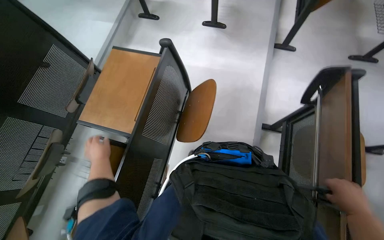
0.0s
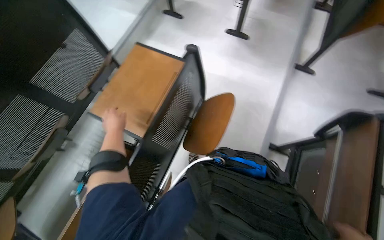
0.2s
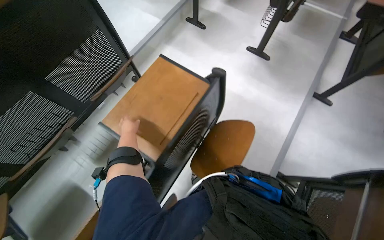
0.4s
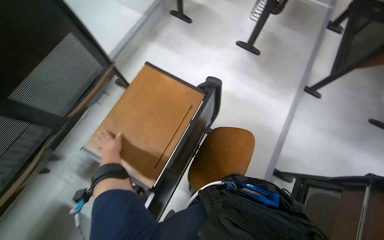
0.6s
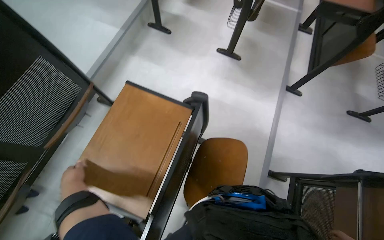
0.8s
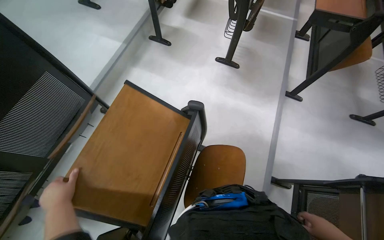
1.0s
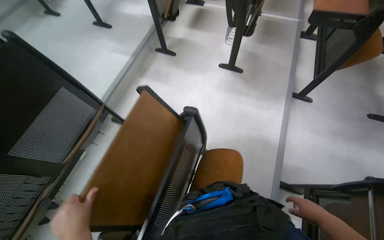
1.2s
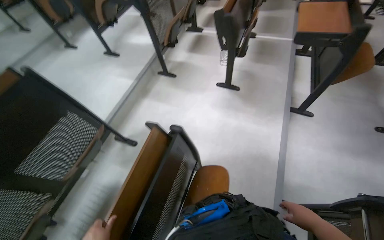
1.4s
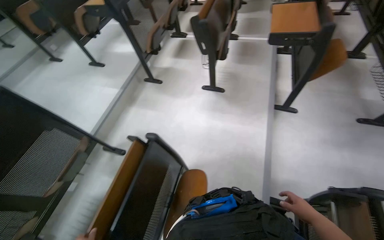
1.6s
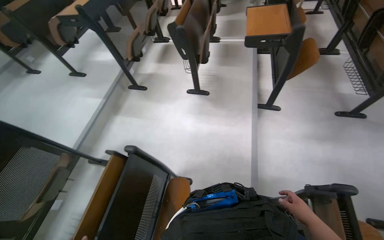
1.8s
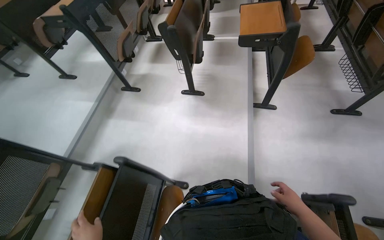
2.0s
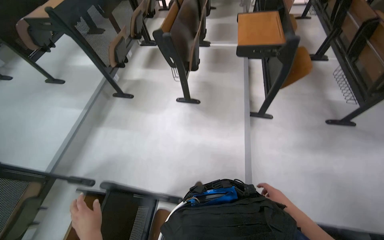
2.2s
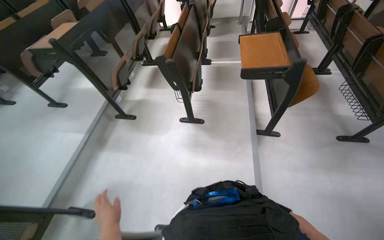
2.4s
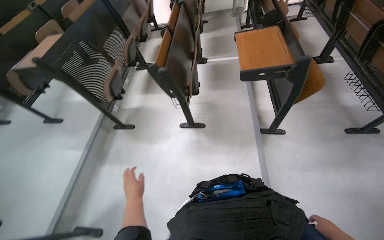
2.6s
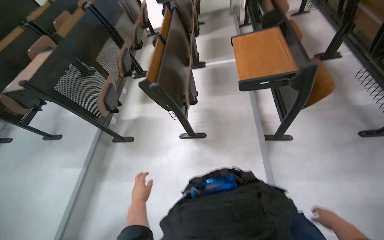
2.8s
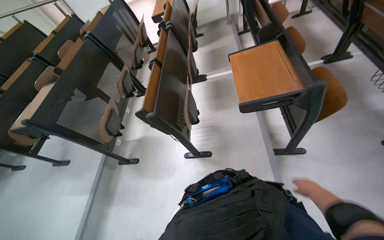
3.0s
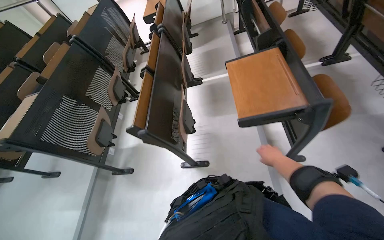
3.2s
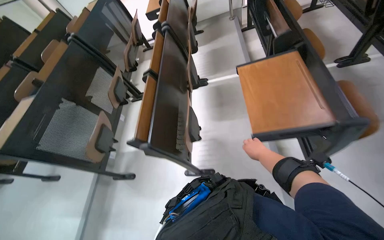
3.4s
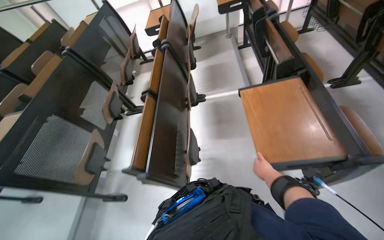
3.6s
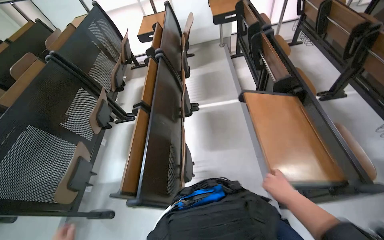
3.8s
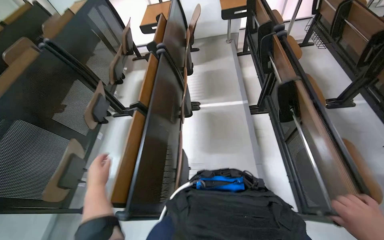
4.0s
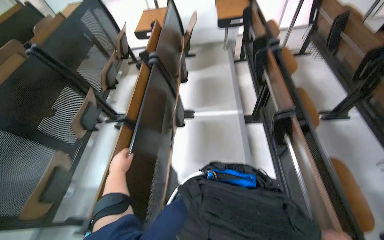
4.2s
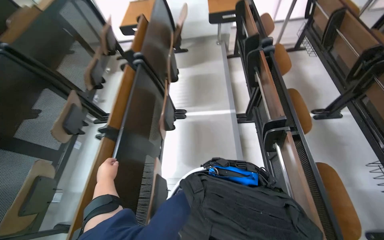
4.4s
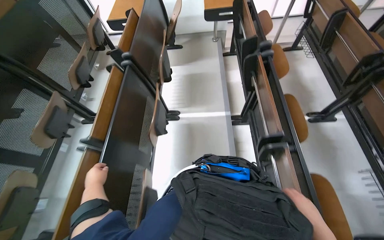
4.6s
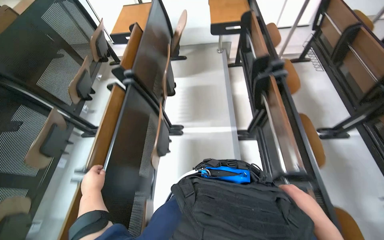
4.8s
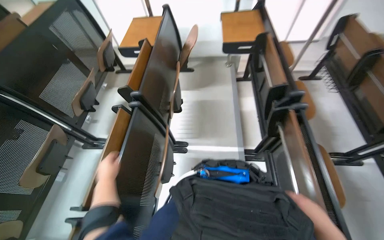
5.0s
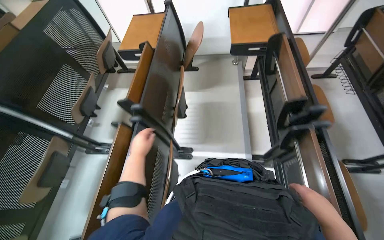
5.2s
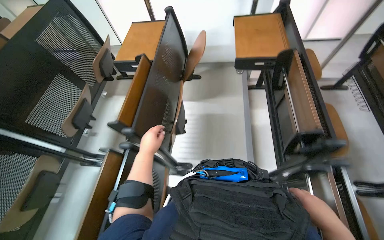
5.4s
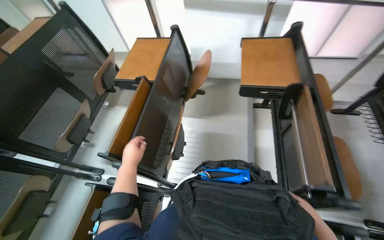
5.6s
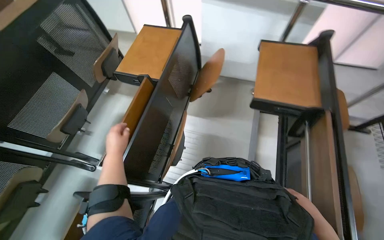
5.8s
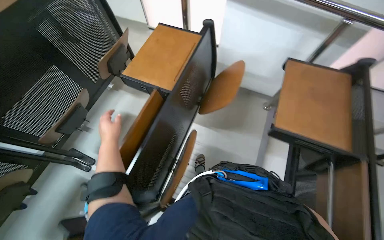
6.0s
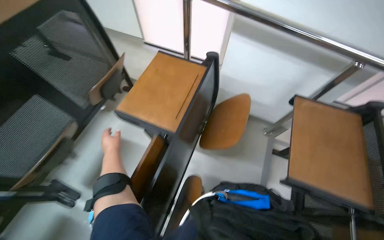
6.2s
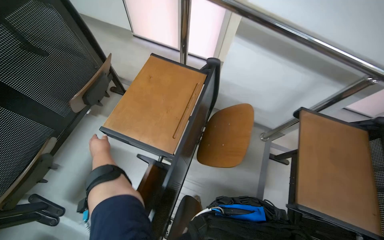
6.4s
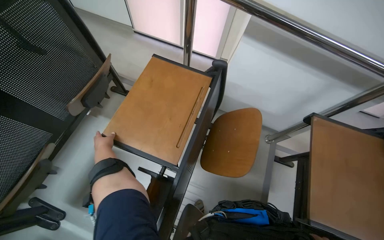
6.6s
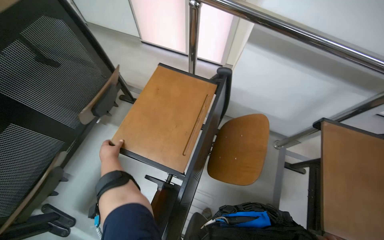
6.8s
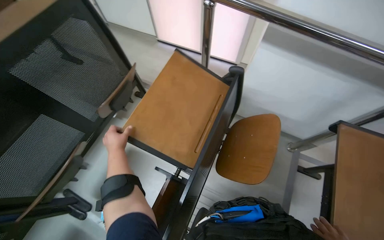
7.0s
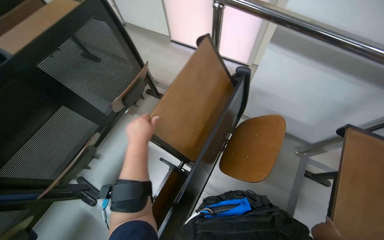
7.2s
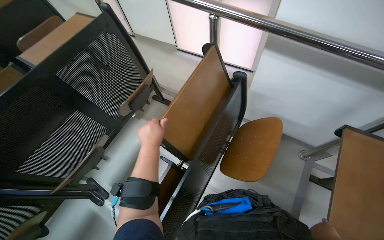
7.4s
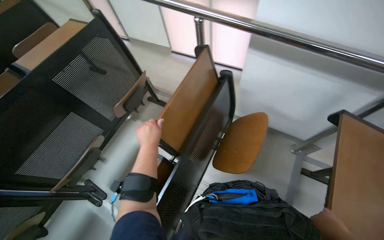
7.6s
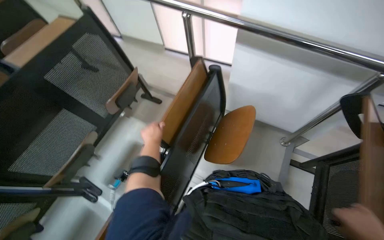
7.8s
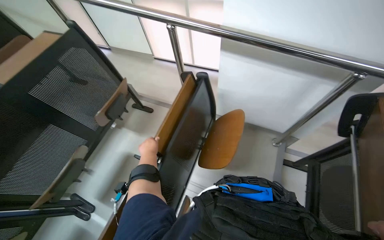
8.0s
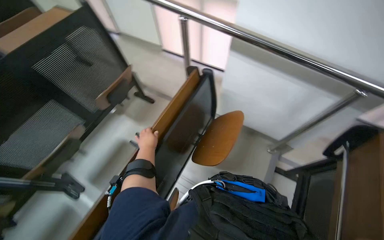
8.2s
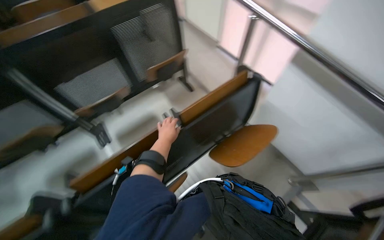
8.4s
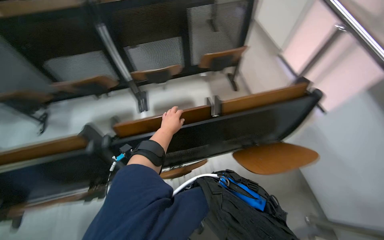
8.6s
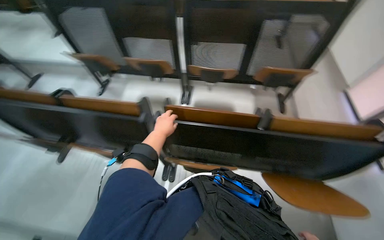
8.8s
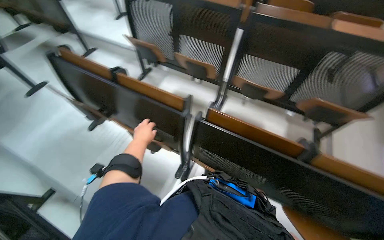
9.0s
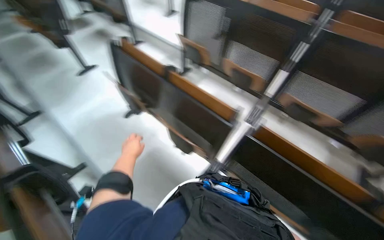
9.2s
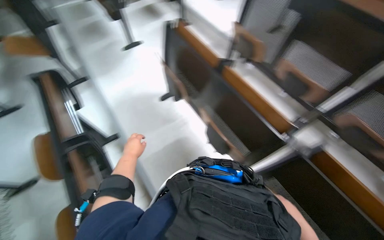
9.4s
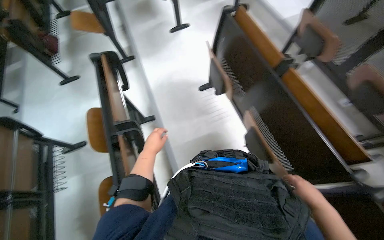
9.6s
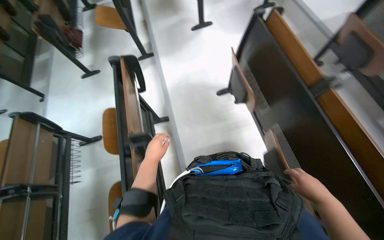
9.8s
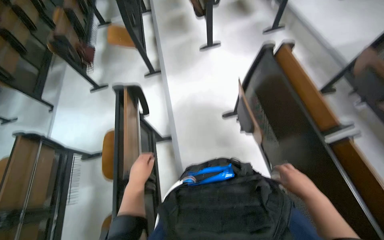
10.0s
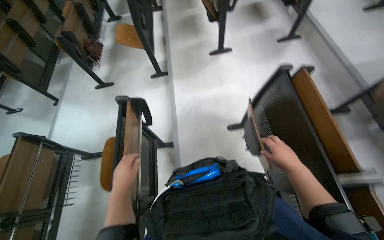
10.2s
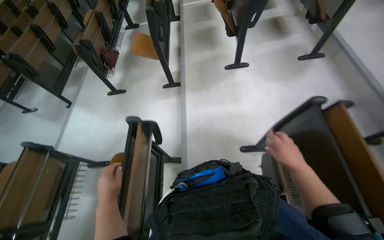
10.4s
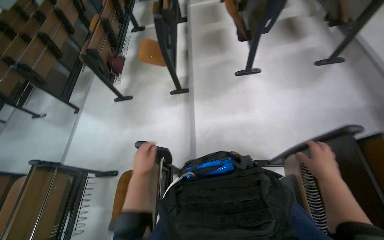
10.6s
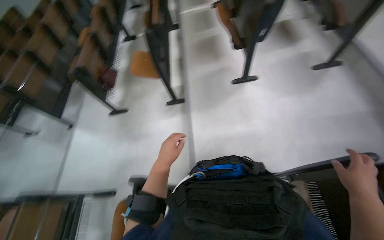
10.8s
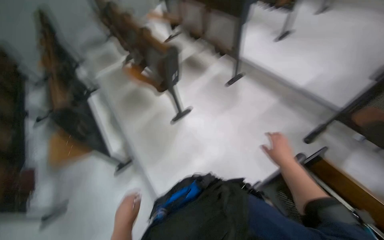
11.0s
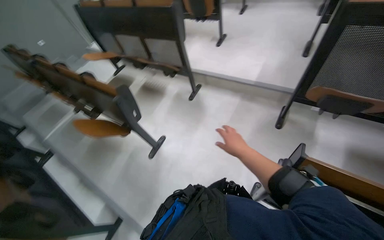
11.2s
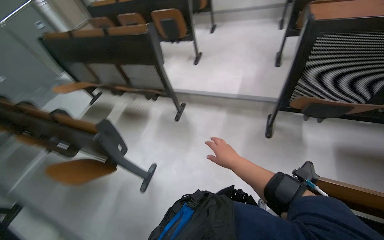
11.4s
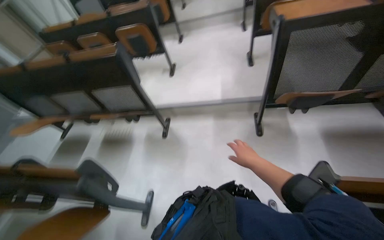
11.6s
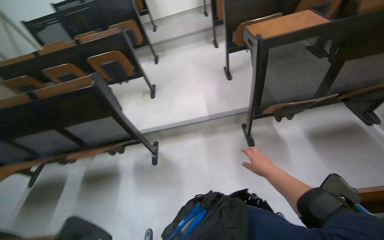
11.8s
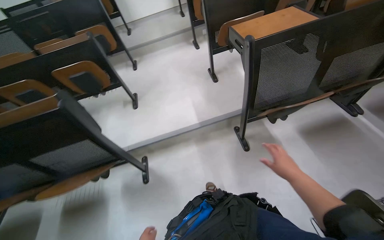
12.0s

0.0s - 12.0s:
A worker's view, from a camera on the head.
Job: organizing items.
The whole recording: Folding down classroom desks. The worker walks through the classroom and folds down the desks.
0.0s - 1.6s: The view tilts approximately 15 degrees upward.
1.6s - 3.0s: The camera is carried approximately 80 cm.
3.0s - 4.4s: The wearer moves about 80 cm.
4.4s - 6.0s: The camera is carried about 1 m.
7.6s - 9.0s: The wearer's head swings some 90 degrees to the left.
9.0s - 10.4s: The camera is carried approximately 90 cm. The head turns to the left by roughly 65 degrees.
10.4s - 12.0s: The camera is carried roughly 1 m. The head turns to the right by roughly 100 degrees. The camera pitches upward, by some 30 degrees.

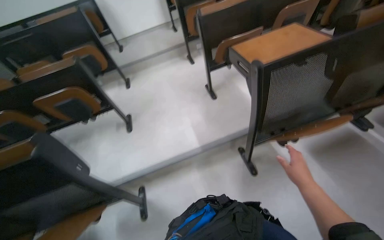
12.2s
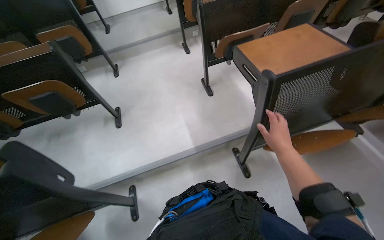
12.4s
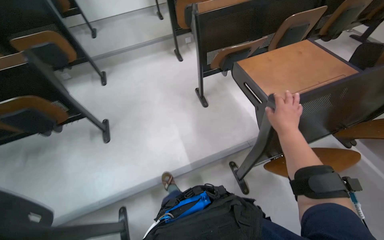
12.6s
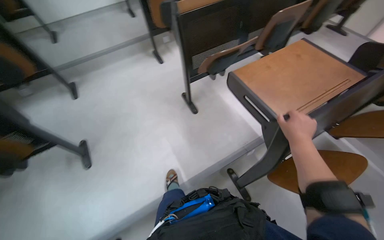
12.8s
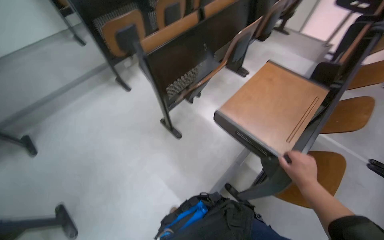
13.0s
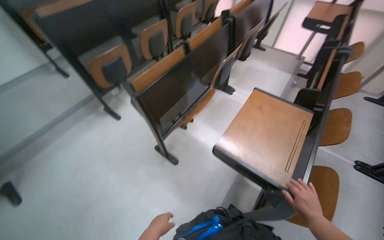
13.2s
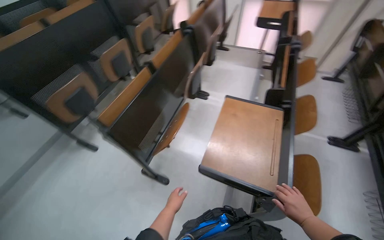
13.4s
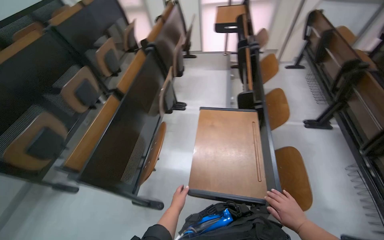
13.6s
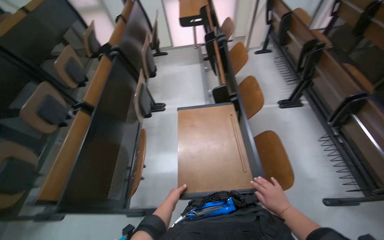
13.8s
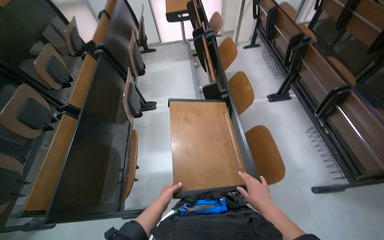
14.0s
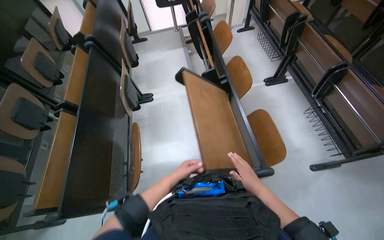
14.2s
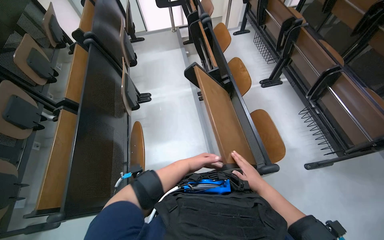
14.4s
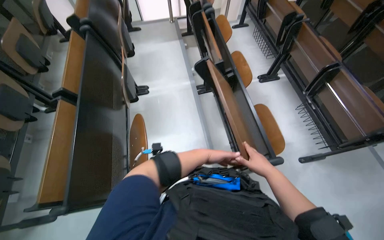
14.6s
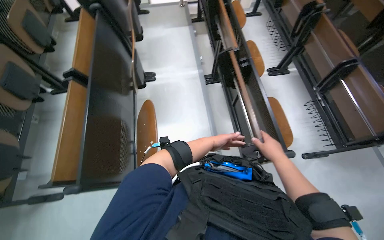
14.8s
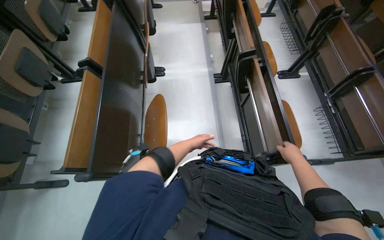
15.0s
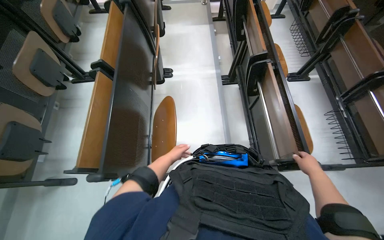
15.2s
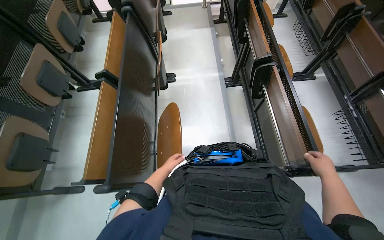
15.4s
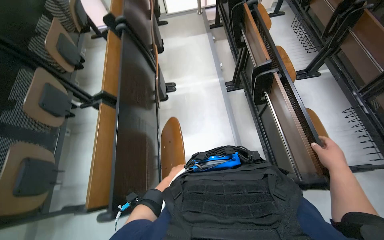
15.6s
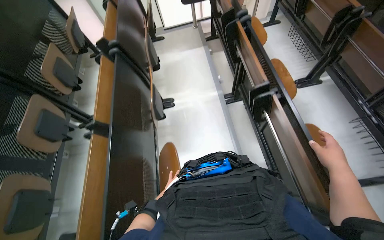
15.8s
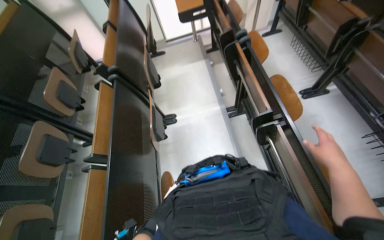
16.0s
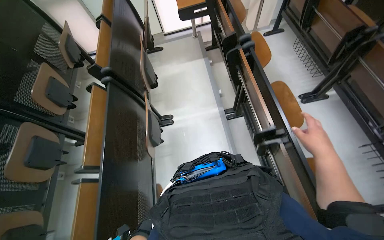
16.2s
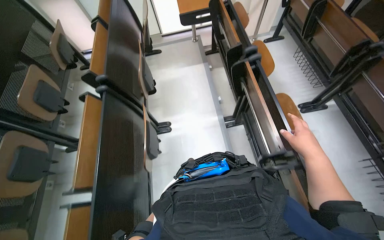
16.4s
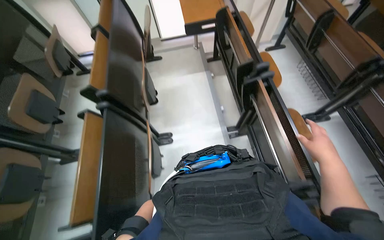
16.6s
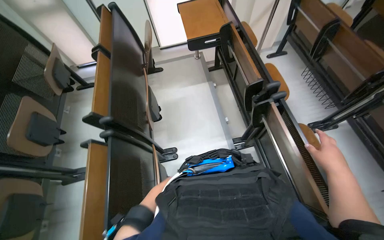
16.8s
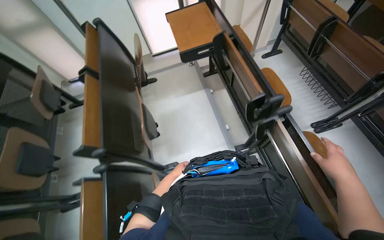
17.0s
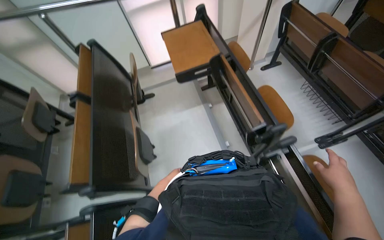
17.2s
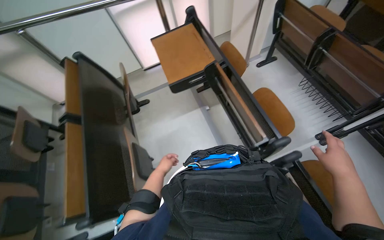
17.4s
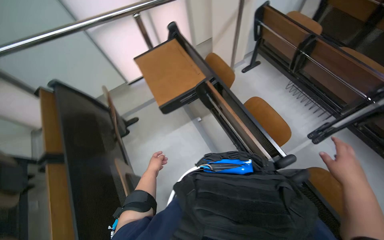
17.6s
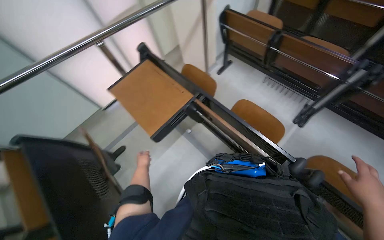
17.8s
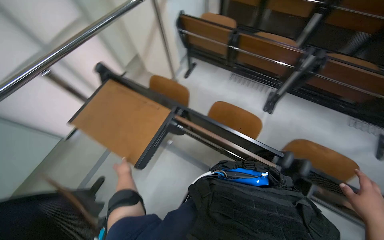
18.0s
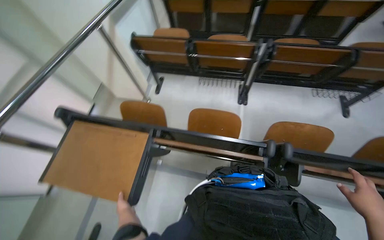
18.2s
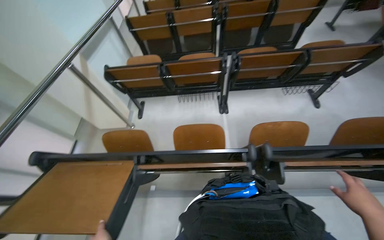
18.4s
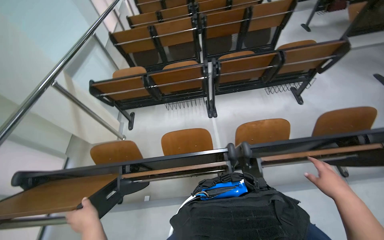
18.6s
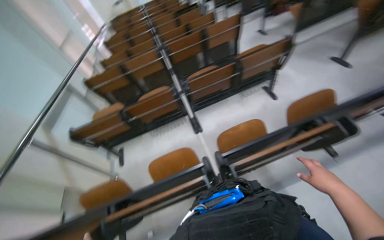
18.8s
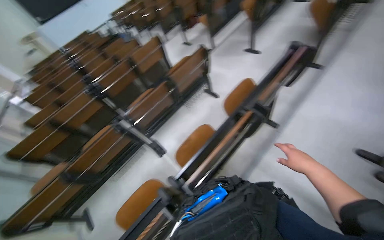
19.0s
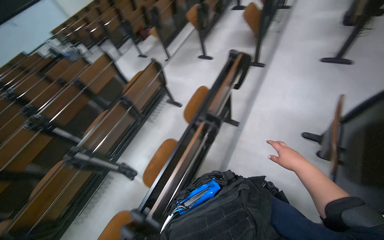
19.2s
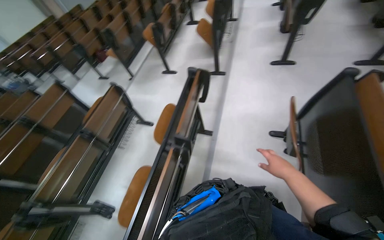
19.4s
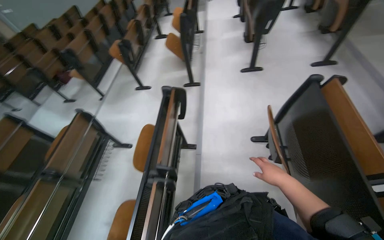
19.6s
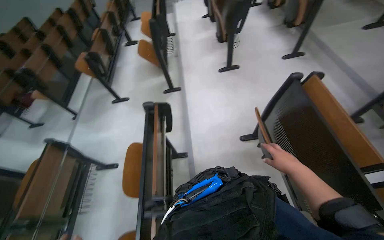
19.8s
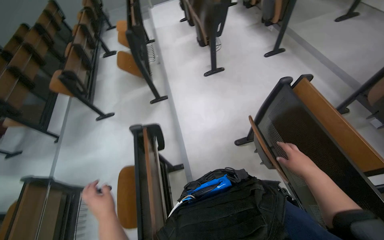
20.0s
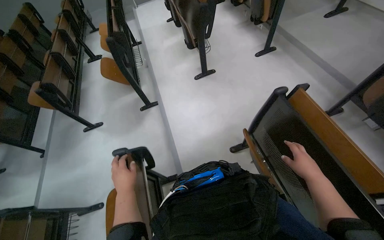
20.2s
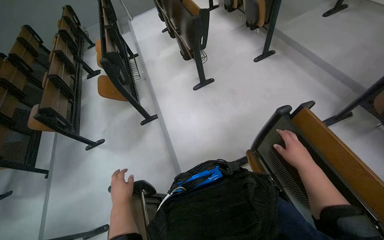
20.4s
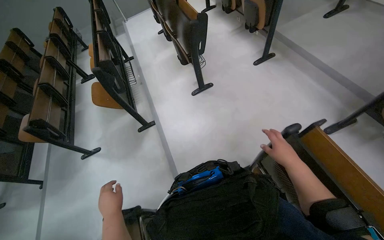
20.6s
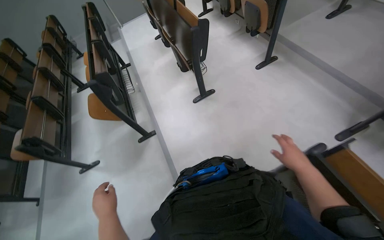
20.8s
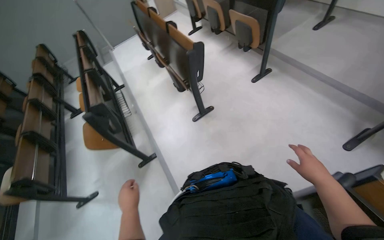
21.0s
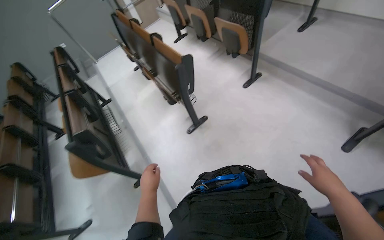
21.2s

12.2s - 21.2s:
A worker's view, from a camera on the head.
Job: organizing items.
The whole recording: Folding down classroom desks. The worker walks through the classroom and folds down the desks.
12.2s - 13.8s: The wearer moves roughly 90 cm. The head rotates some 75 degrees to the right.
15.2s - 16.6s: The head travels approximately 60 cm.
16.6s - 18.2s: The wearer moves approximately 80 cm. The wearer's head swings approximately 70 degrees to the right.
18.2s - 19.8s: The camera is carried approximately 80 cm. The wearer looks about 105 degrees further to the right. The camera pitches upward, by roughly 30 degrees.
19.8s - 21.2s: The head travels roughly 90 cm. The head rotates some 30 degrees to the right.
